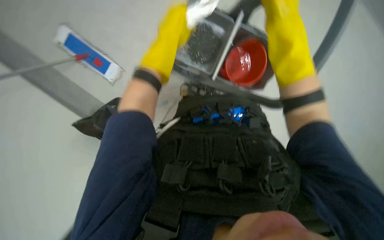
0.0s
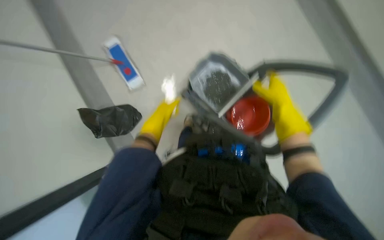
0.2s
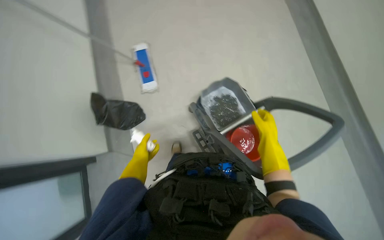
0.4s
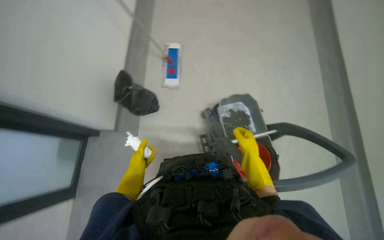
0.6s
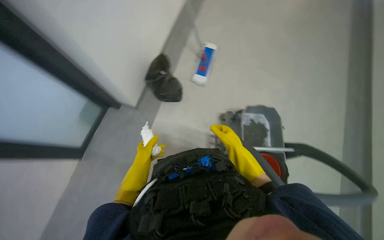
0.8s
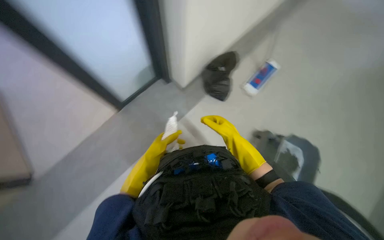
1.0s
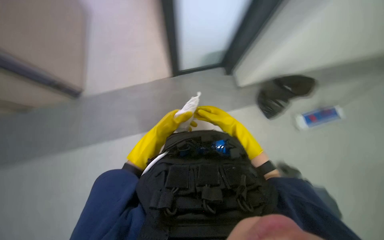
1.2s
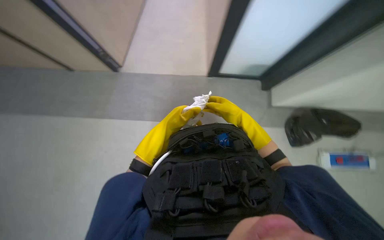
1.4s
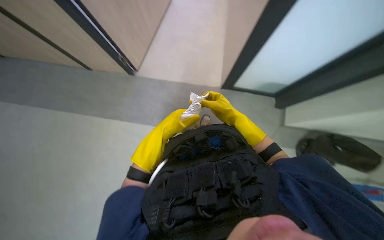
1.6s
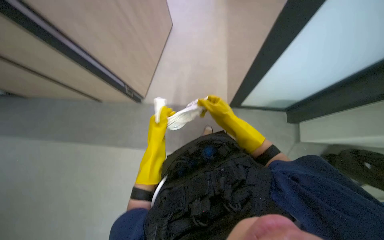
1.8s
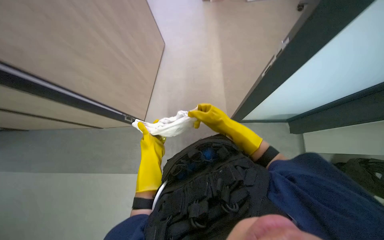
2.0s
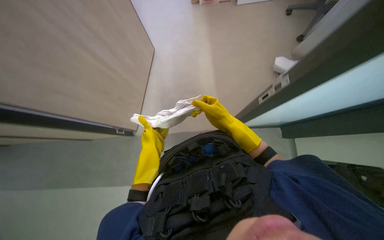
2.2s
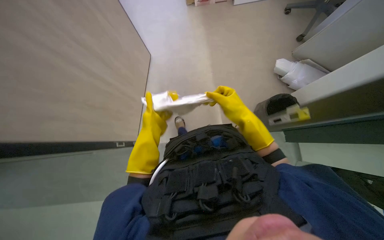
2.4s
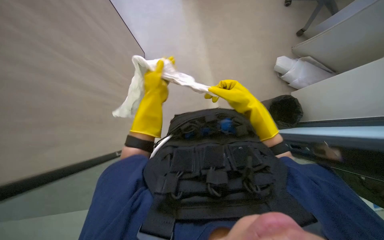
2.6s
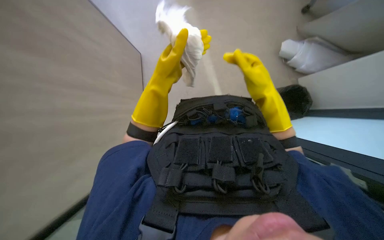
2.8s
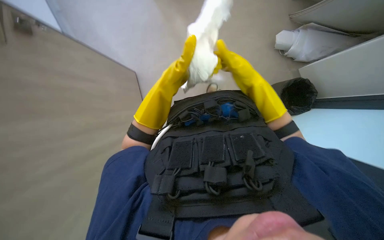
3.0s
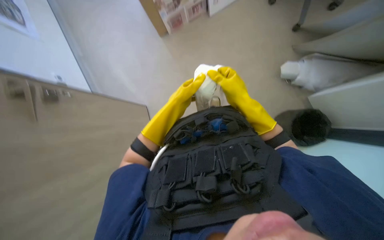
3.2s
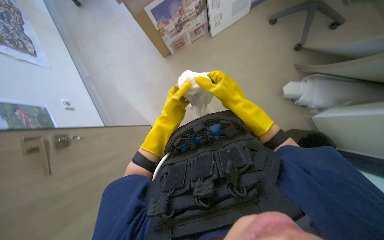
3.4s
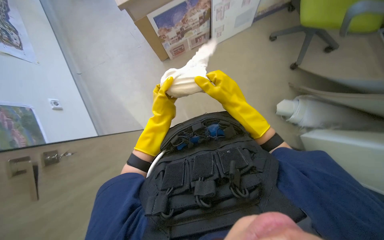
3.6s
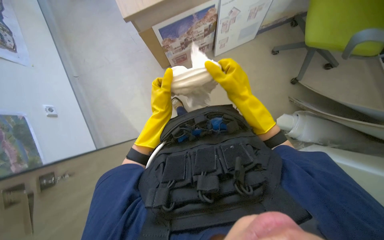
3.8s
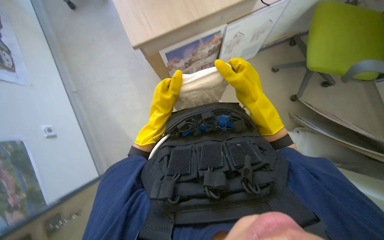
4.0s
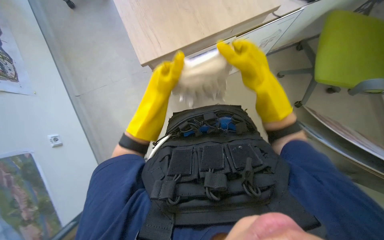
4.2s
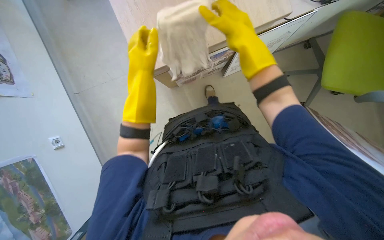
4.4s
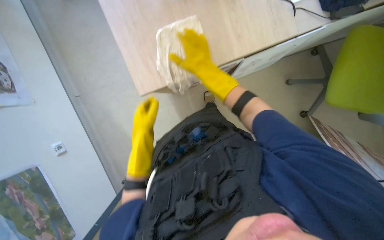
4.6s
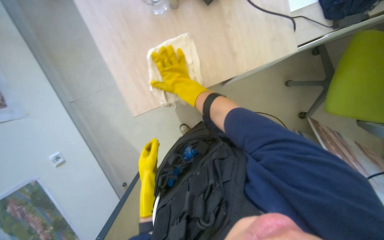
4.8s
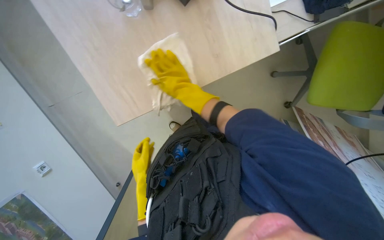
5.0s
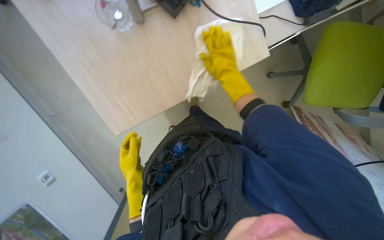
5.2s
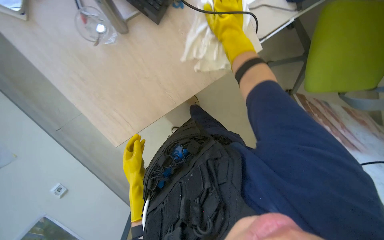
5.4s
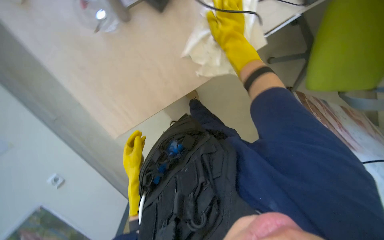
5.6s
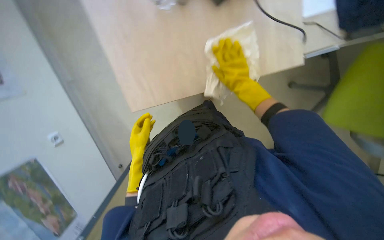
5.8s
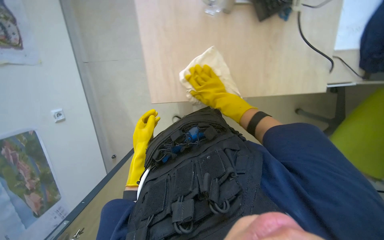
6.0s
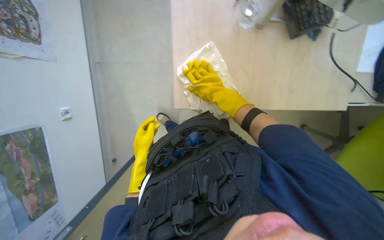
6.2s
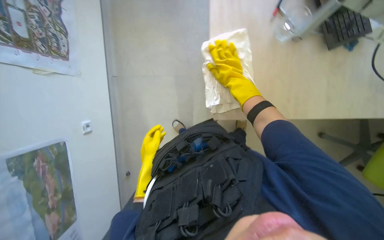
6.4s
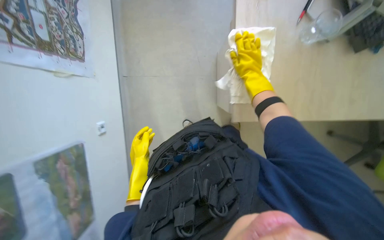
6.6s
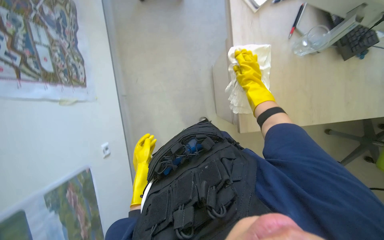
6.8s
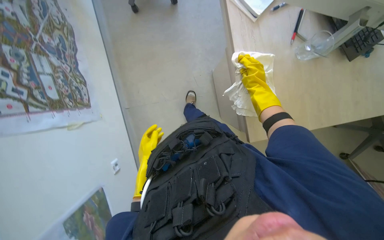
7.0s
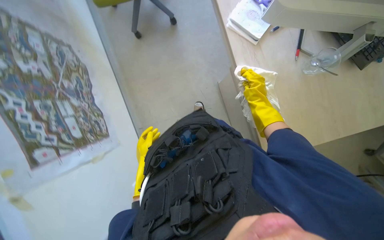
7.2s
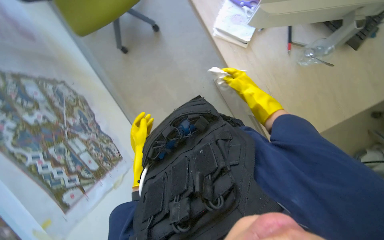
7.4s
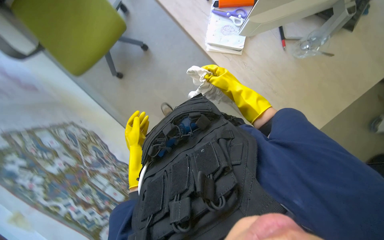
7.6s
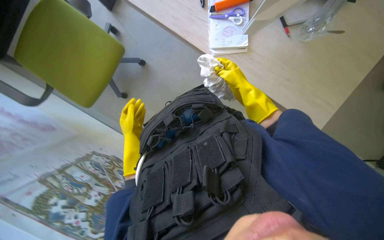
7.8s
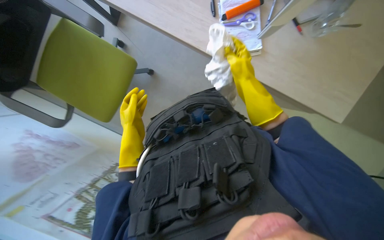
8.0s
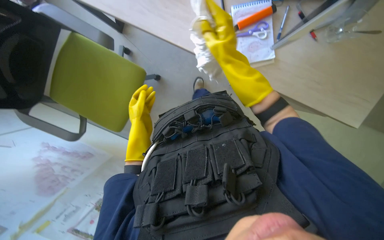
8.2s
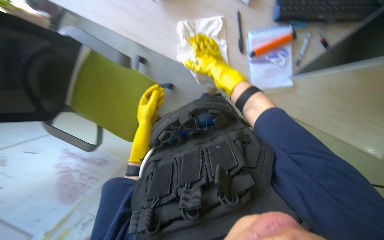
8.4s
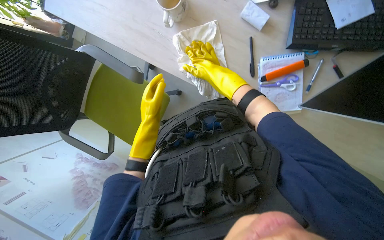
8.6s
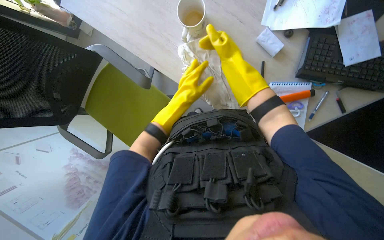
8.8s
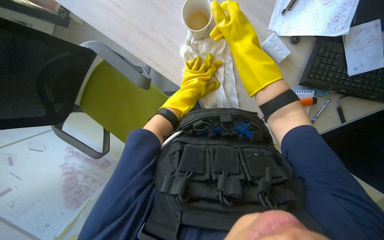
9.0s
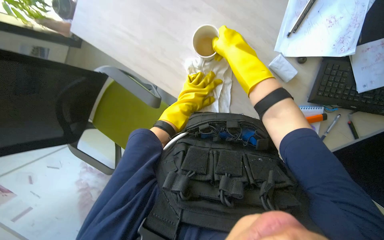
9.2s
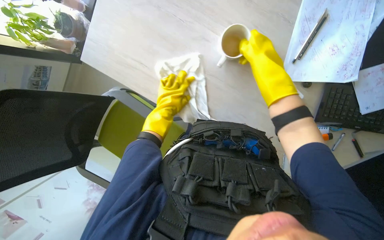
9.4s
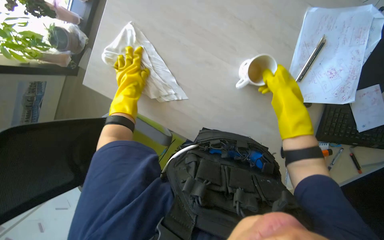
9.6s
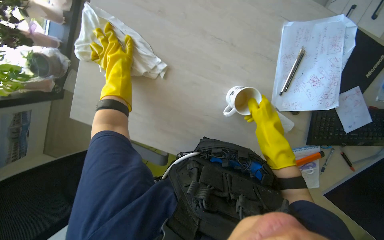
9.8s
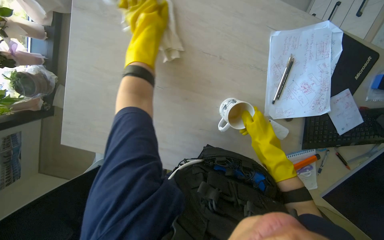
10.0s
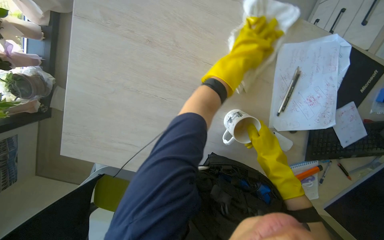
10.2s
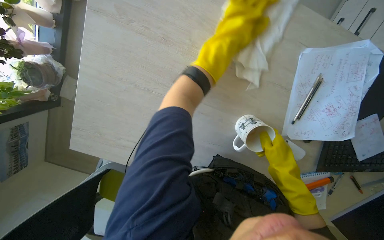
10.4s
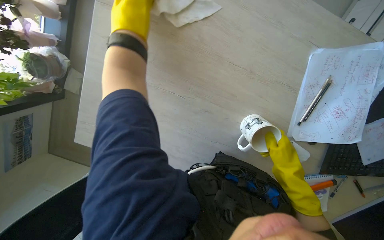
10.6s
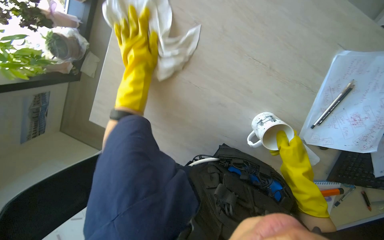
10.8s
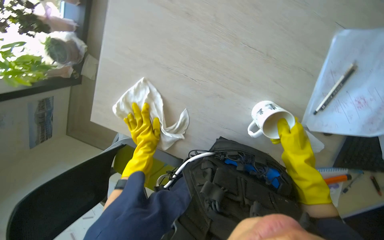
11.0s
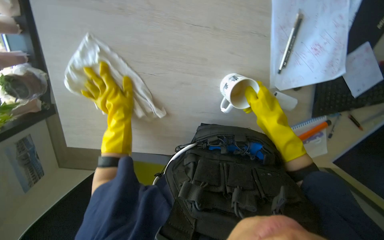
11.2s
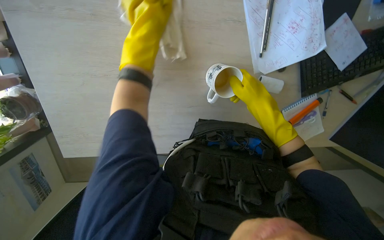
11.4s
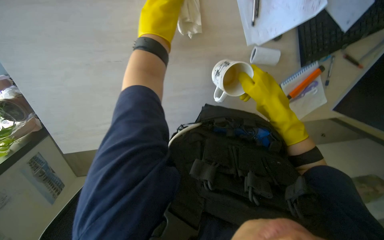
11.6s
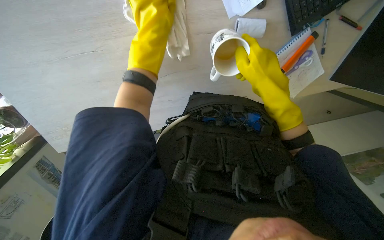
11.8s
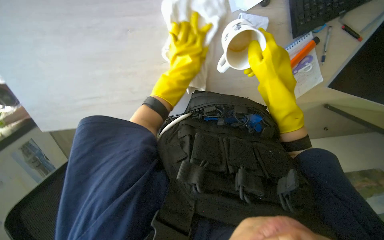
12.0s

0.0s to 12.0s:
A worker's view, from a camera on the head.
Job: wiping surfaces.
The whole recording: Wiping office surfaces. The worker prepares a cloth and wipes down a desk, chair, and window sill.
3.0s to 4.4s: The wearer looks some 15 degrees further upward. The left hand shifts about 15 cm to the left. The right hand shifts roughly 30 cm nearer to the camera and to the left.
7.6s to 9.0s: The camera is carried roughly 50 cm.
9.0s to 10.4s: The camera travels some 50 cm.
10.4s to 12.0s: The view tilts some 15 degrees downward. The scene rotates counterclockwise by some 30 degrees.

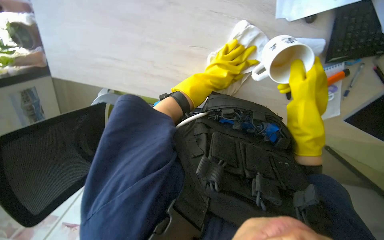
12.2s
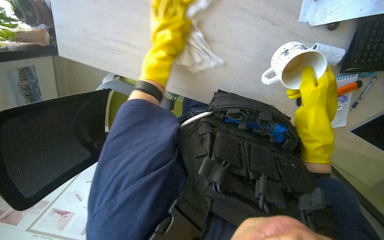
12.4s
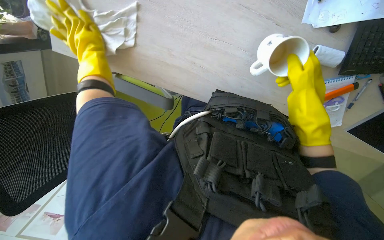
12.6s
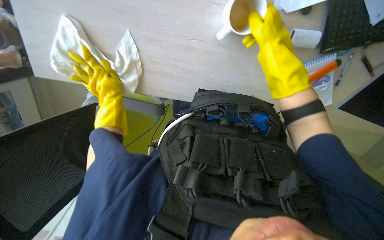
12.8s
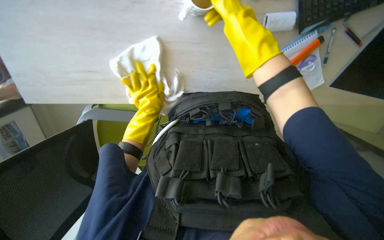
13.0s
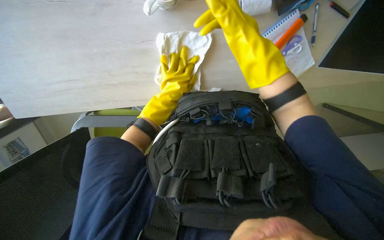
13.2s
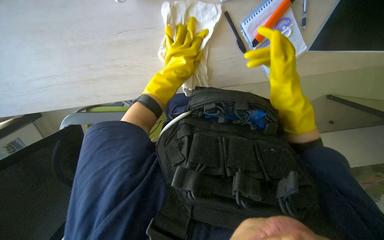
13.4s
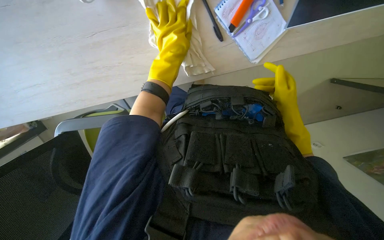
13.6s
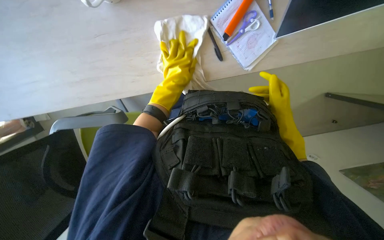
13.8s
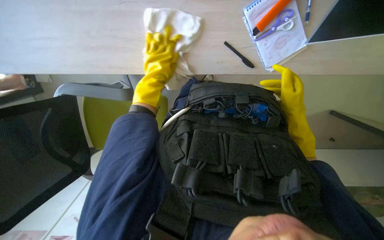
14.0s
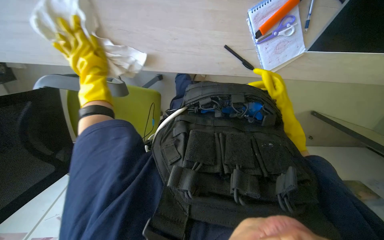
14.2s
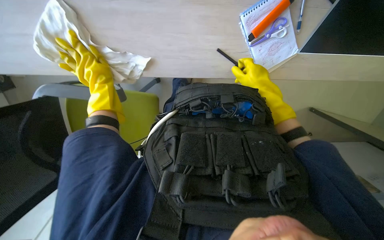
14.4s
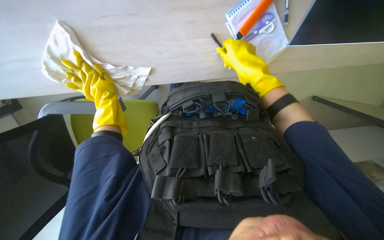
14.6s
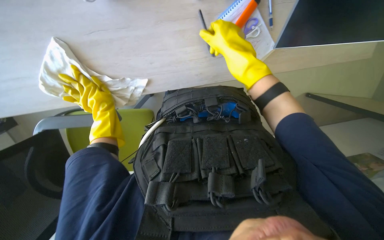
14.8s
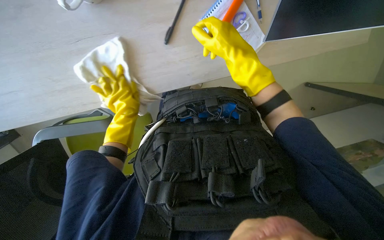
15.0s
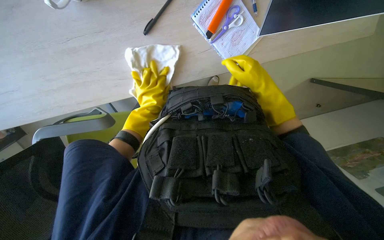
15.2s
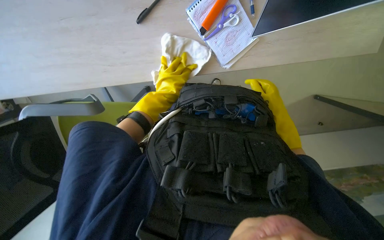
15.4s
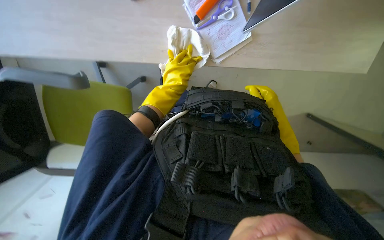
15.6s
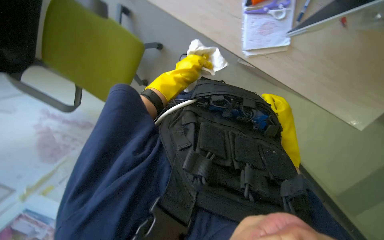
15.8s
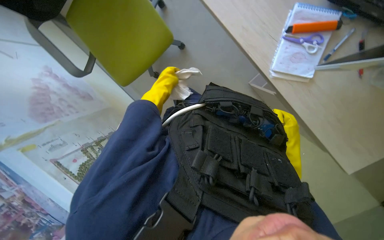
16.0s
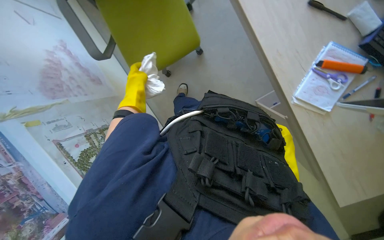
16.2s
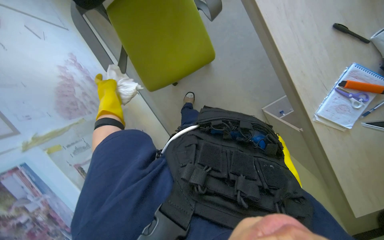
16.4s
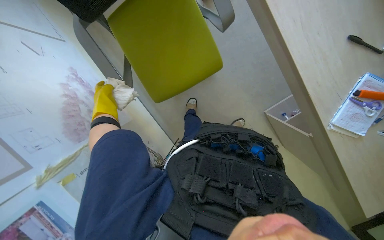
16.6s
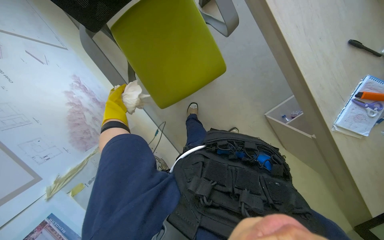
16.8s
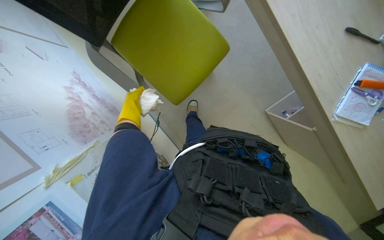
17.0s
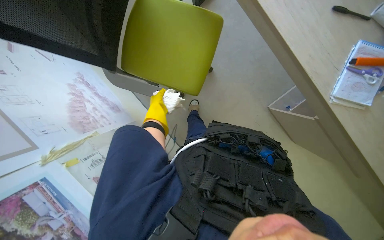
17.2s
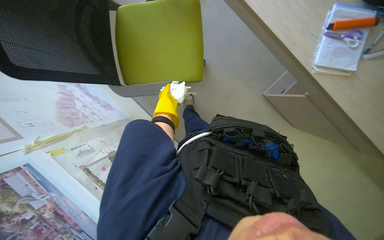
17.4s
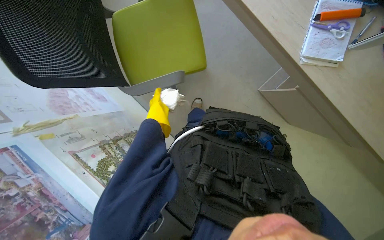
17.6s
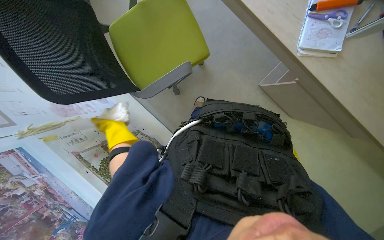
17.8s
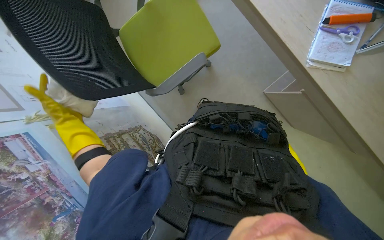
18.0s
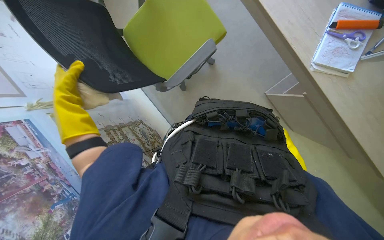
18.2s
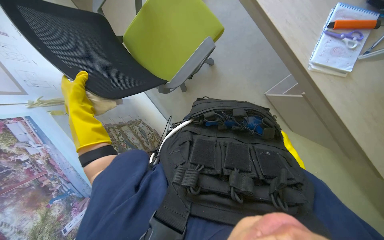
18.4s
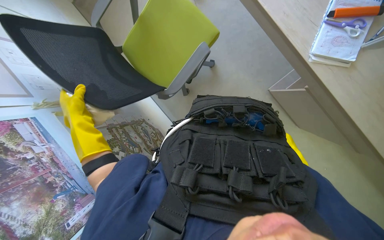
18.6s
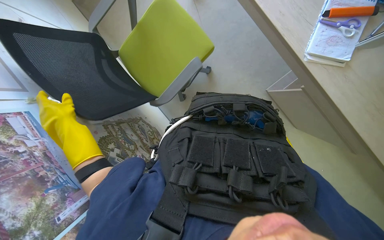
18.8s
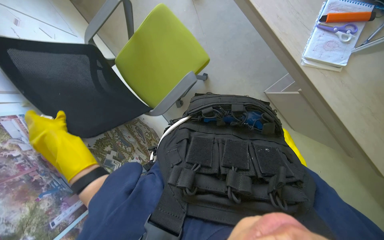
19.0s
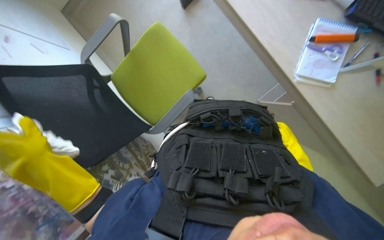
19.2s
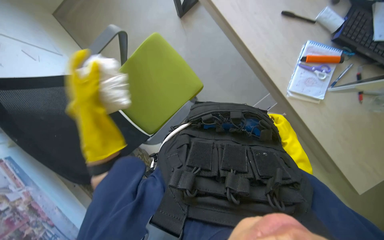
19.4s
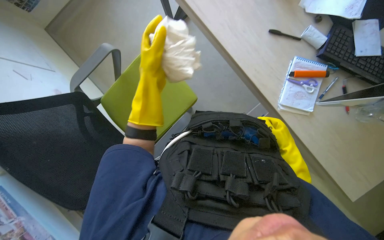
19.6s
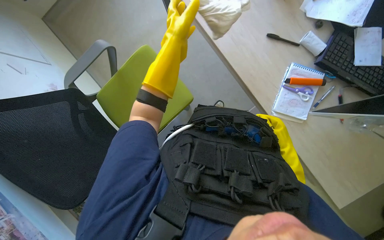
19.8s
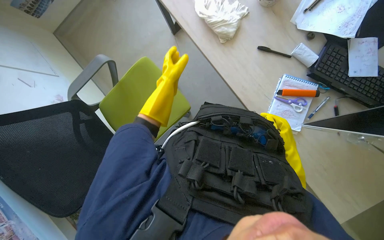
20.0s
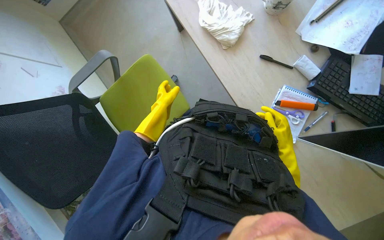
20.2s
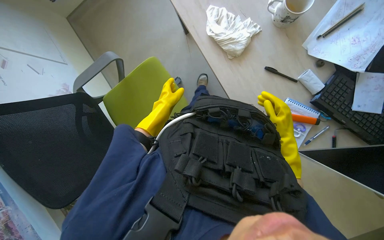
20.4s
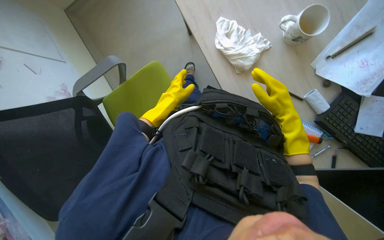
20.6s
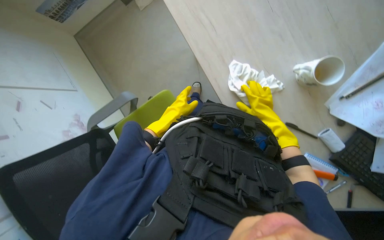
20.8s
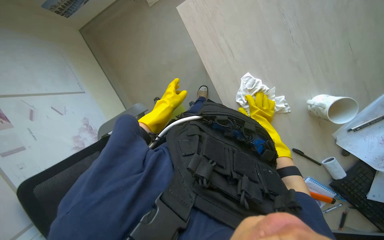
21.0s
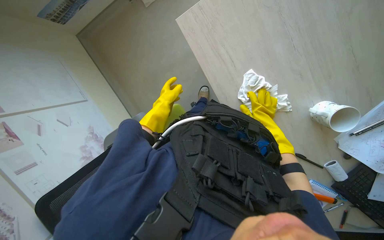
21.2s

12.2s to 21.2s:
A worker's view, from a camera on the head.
Job: wiping surfaces.
The whole recording: Wiping office surfaces. The worker prepares a cloth and wipes down a desk, chair, and window sill.
12.2s to 13.8s: The left hand goes to the left and returns, about 25 cm each way; the right hand shifts roughly 10 cm farther from the camera.
13.8s to 15.2s: The right hand heads up the picture, covering about 10 cm.
15.2s to 16.6s: The head travels roughly 50 cm. The view swings approximately 20 degrees to the right. Everything in view rotates some 35 degrees clockwise.
16.6s to 18.2s: The left hand travels nearer to the camera by approximately 25 cm.
18.2s to 19.8s: The left hand is displaced to the right and up the picture by about 50 cm.
19.8s to 21.2s: The wearer moves approximately 50 cm.
